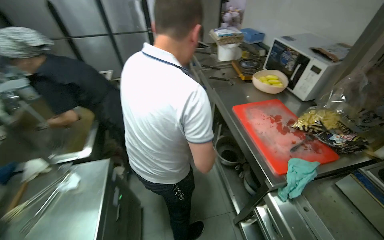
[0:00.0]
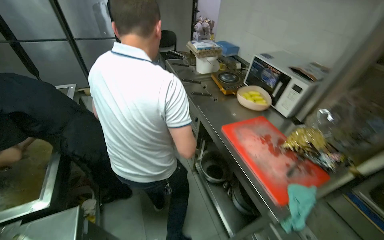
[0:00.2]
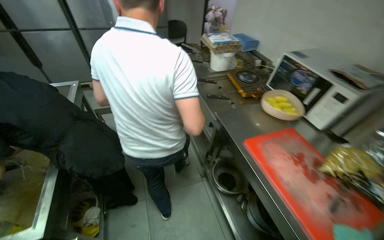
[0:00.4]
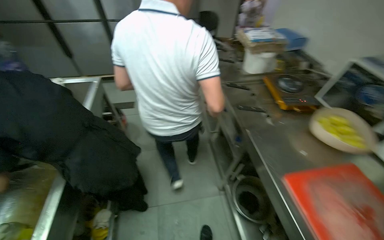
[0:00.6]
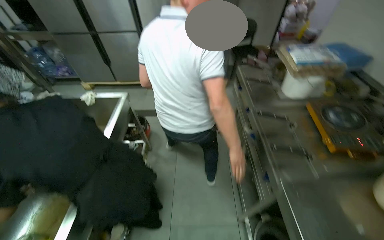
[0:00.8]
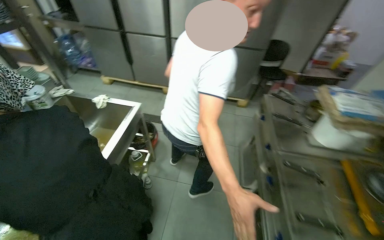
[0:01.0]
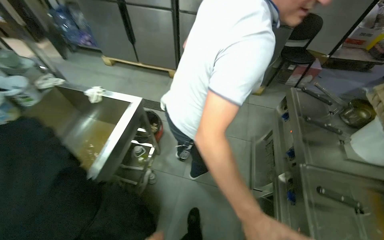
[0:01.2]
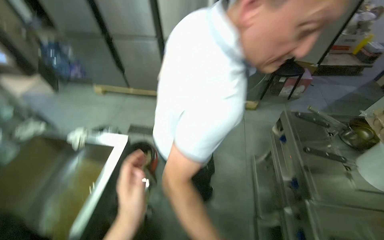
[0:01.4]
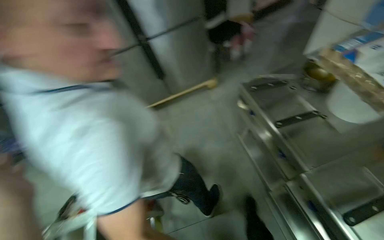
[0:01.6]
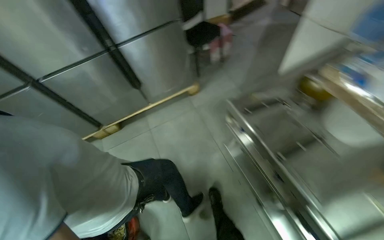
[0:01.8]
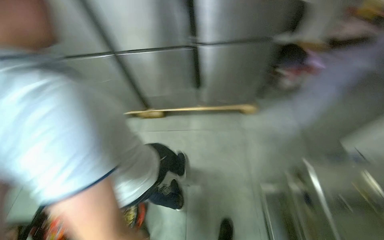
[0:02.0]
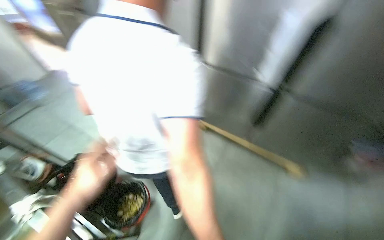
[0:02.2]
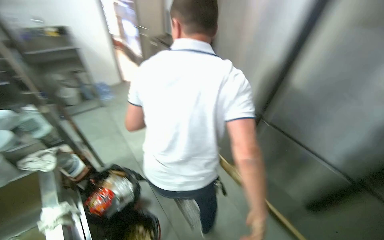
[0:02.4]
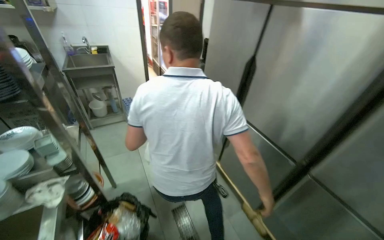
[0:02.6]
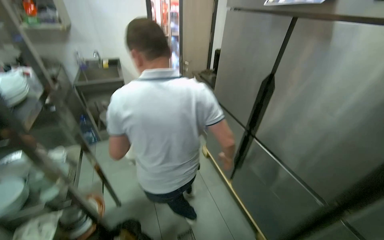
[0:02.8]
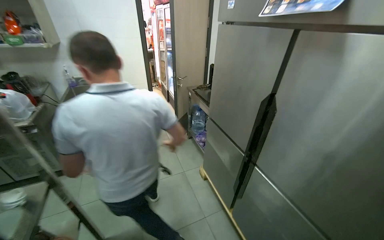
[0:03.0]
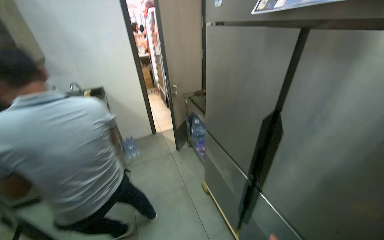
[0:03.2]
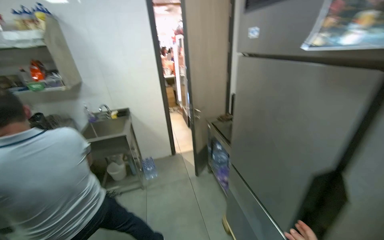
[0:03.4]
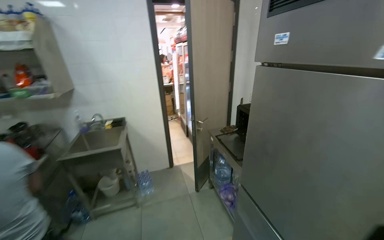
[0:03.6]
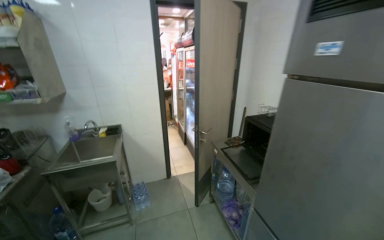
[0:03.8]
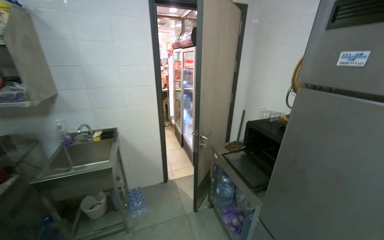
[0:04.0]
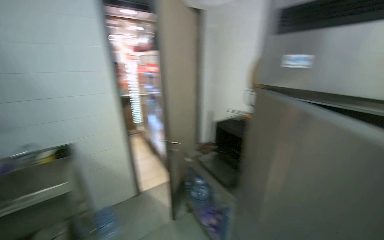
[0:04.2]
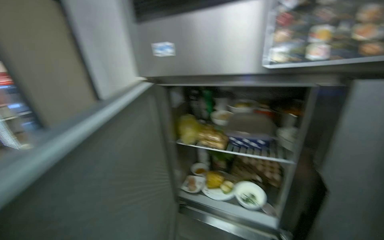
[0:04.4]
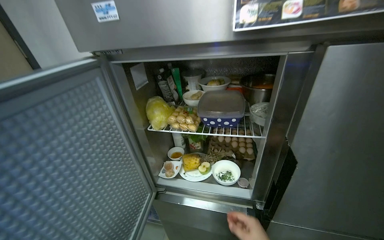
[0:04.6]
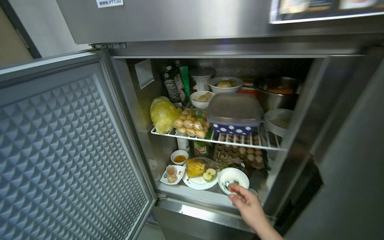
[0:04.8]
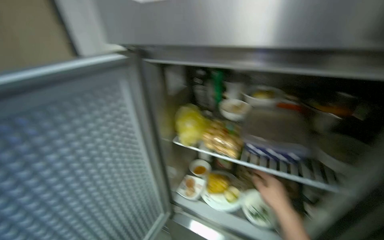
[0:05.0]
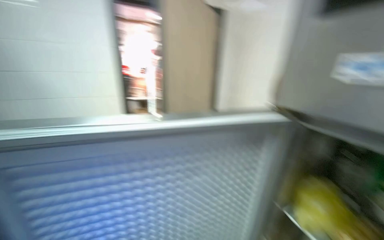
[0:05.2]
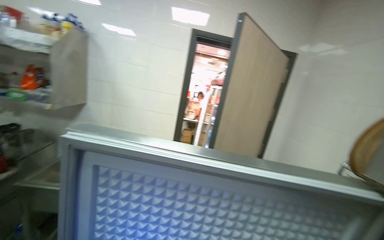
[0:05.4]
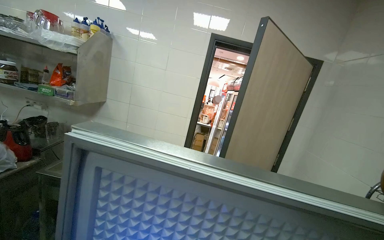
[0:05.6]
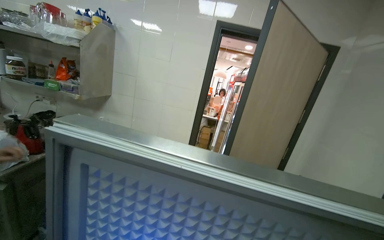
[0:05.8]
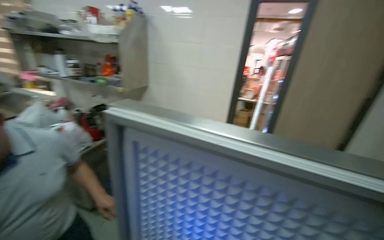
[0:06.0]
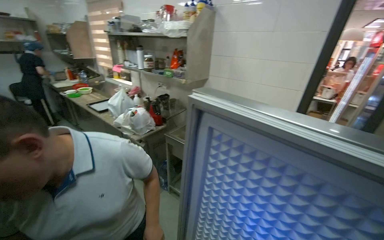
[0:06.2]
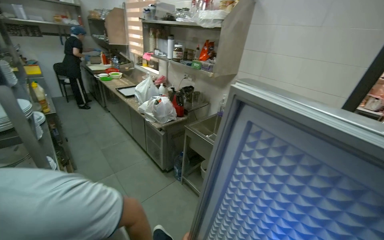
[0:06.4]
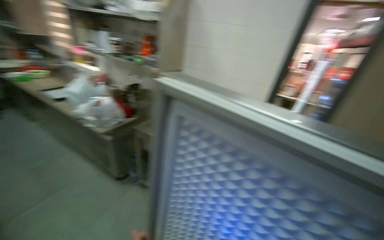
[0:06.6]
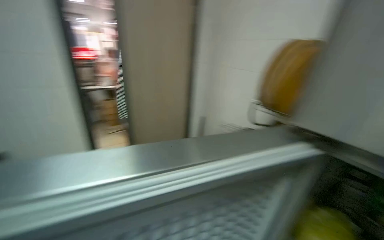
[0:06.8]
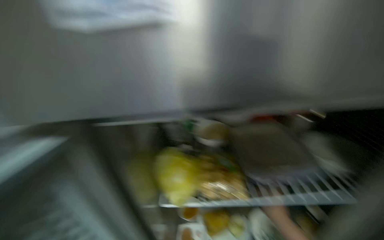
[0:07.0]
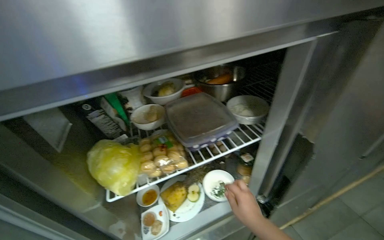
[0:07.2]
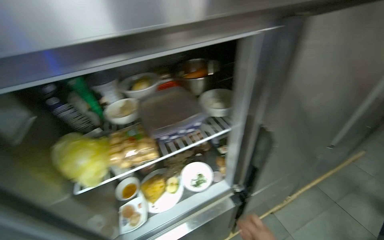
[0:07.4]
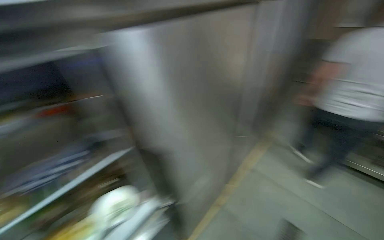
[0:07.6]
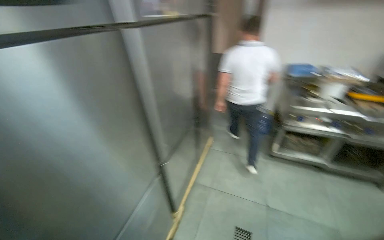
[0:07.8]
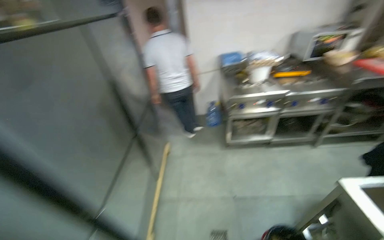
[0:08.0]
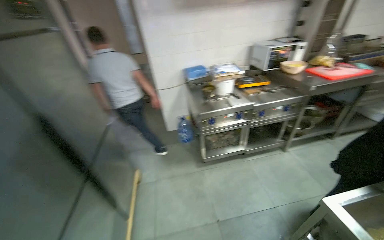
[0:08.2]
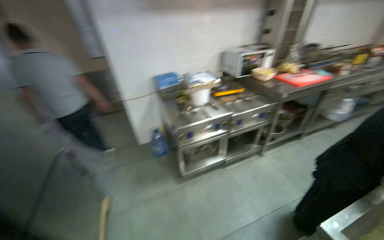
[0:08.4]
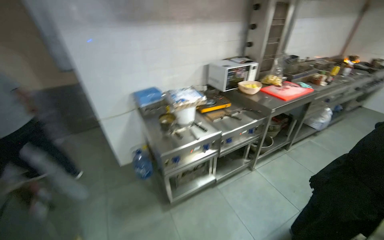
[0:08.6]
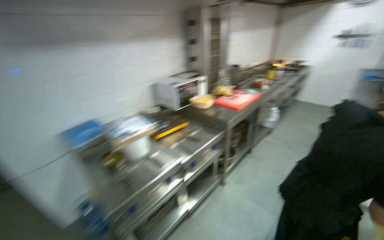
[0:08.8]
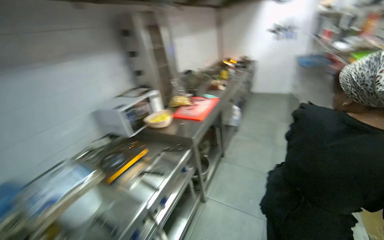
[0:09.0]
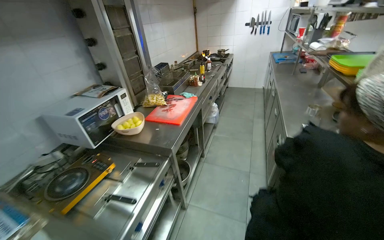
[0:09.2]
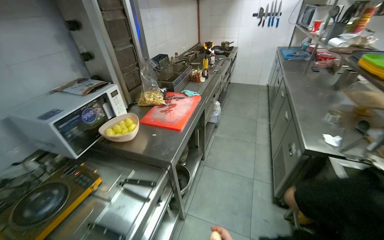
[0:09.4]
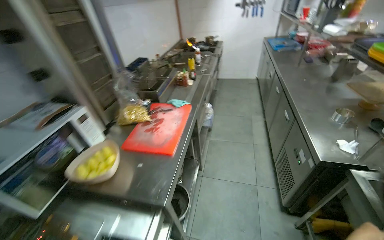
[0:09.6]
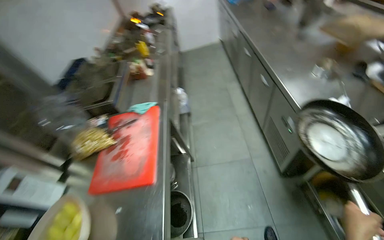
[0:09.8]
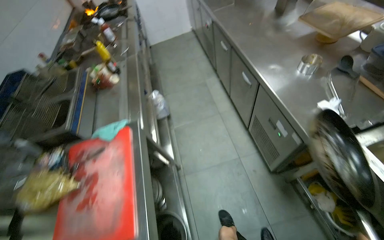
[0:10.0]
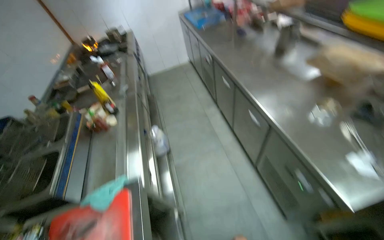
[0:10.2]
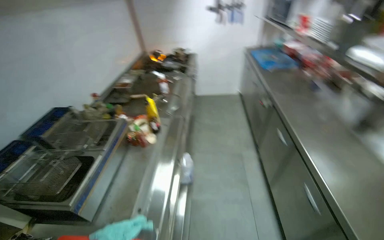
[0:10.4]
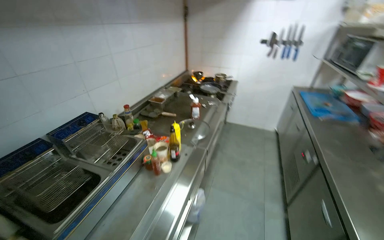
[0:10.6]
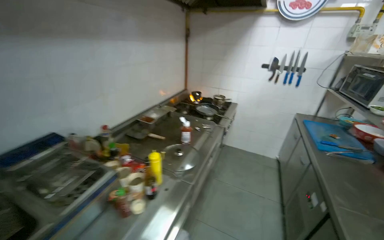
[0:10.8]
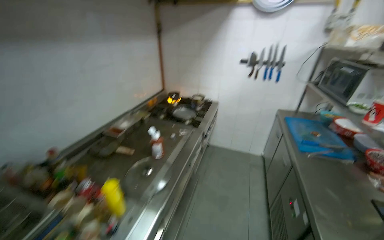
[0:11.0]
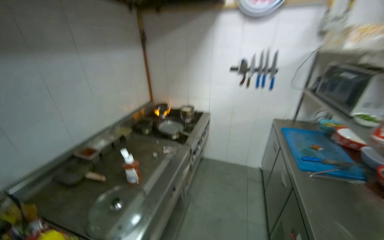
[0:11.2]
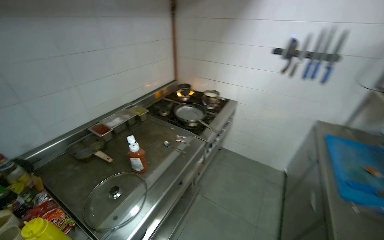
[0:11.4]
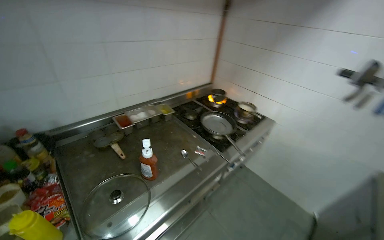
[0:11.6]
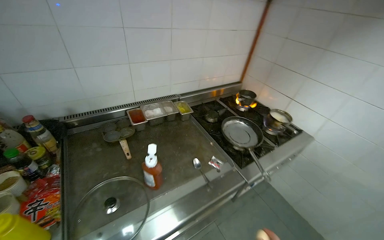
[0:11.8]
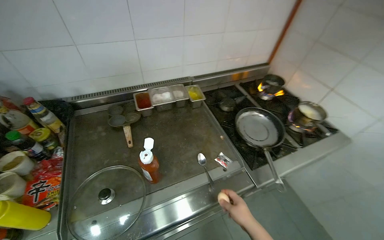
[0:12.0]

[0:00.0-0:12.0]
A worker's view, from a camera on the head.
Job: cooking food.
The whole recording: Cooking instant noodles. The worker retrieves eggs from the refrigerator, cracks them into a pot, adds instant noodles and seasoning, and stirs the mixture on the stove.
0:00.0 to 0:01.6: The head travels some 1.5 m.
0:01.6 to 0:03.0: The wearer moves some 1 m. The head rotates some 50 degrees to the left. The view tilts some 20 degrees upward.
0:03.0 to 0:04.4: The wearer moves roughly 70 cm. The head rotates some 35 degrees to the right.
0:06.0 to 0:07.6: The head turns to the right by some 55 degrees. The camera pitches downward, by approximately 15 degrees.
0:07.6 to 0:09.0: The camera travels roughly 1.5 m. The wearer's head swings approximately 80 degrees to the right. The view tips upward by about 15 degrees.
0:09.0 to 0:10.4: The head travels about 1.5 m. The wearer looks approximately 25 degrees further to the right.
0:10.4 to 0:12.0: The wearer moves about 1.5 m. The head rotates roughly 65 degrees to the left.

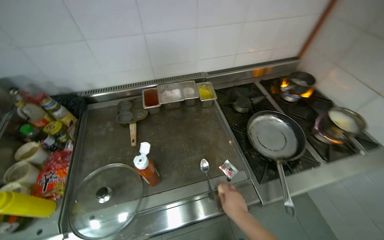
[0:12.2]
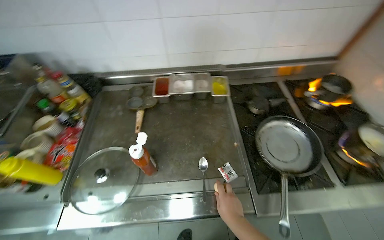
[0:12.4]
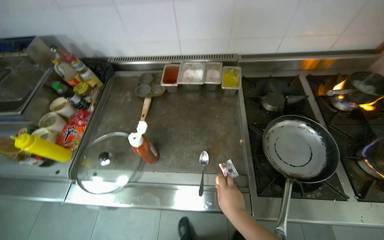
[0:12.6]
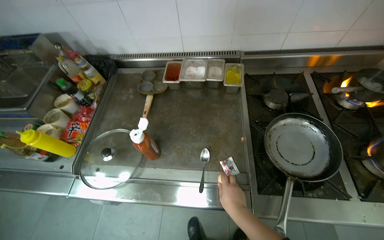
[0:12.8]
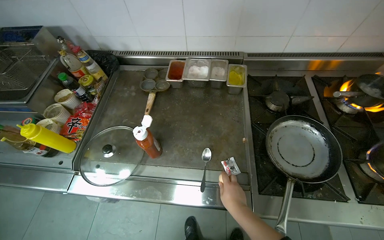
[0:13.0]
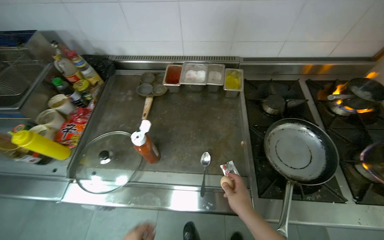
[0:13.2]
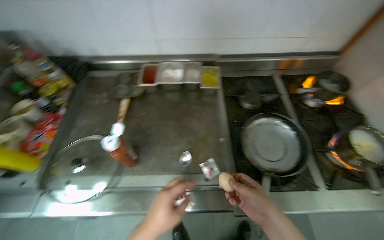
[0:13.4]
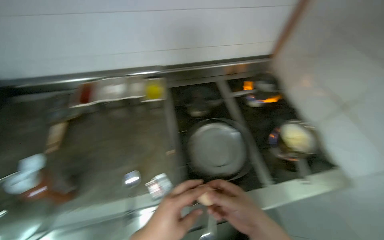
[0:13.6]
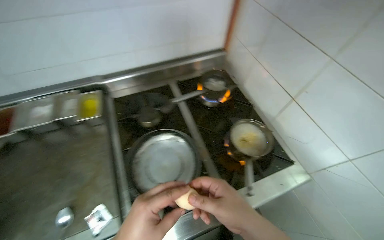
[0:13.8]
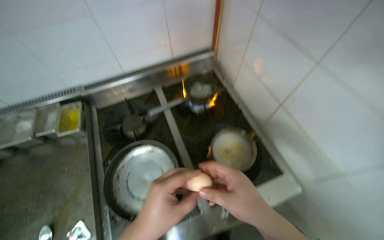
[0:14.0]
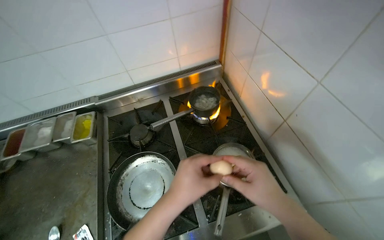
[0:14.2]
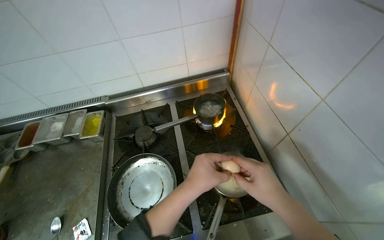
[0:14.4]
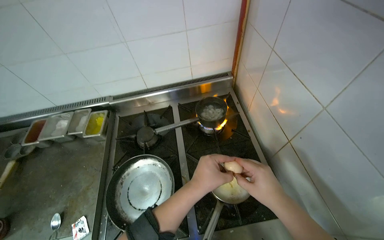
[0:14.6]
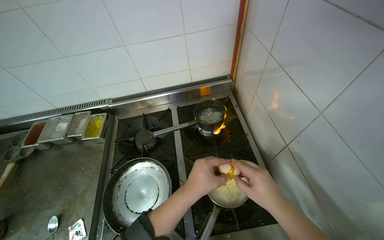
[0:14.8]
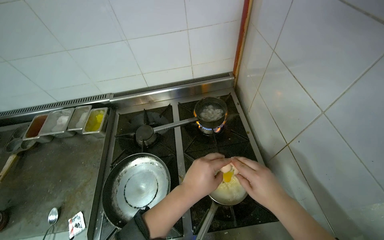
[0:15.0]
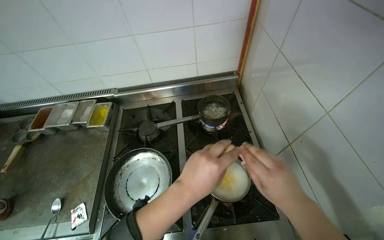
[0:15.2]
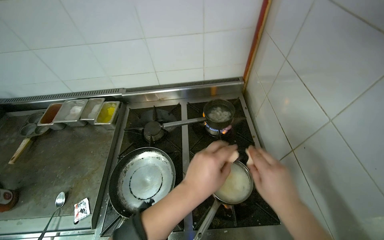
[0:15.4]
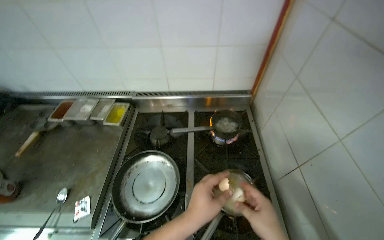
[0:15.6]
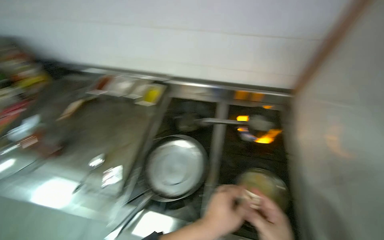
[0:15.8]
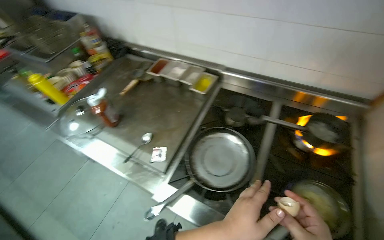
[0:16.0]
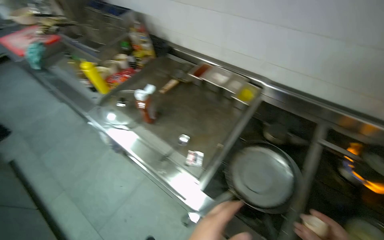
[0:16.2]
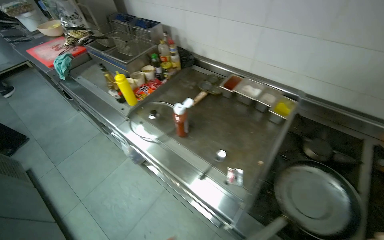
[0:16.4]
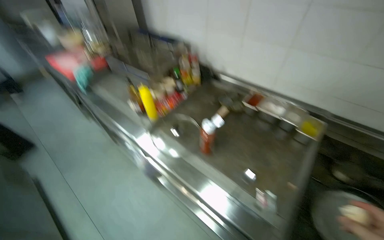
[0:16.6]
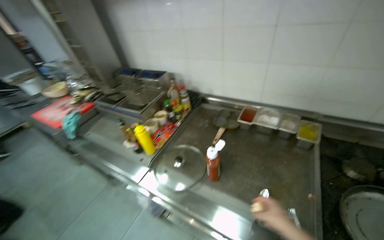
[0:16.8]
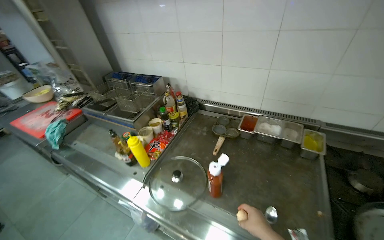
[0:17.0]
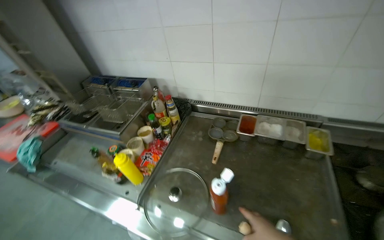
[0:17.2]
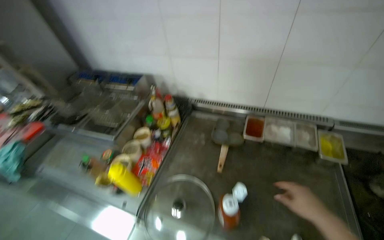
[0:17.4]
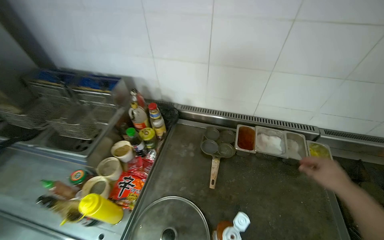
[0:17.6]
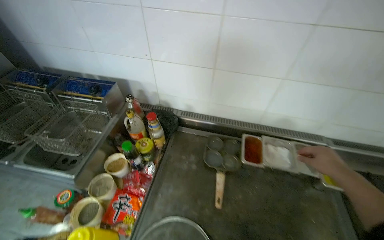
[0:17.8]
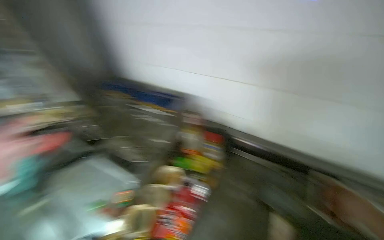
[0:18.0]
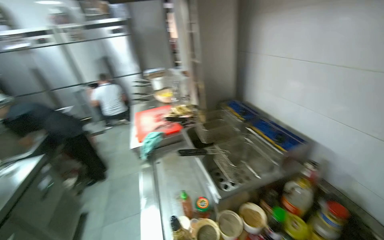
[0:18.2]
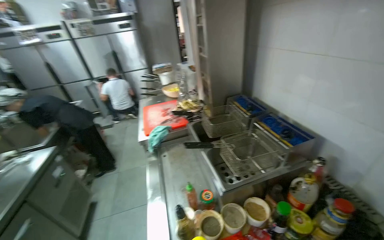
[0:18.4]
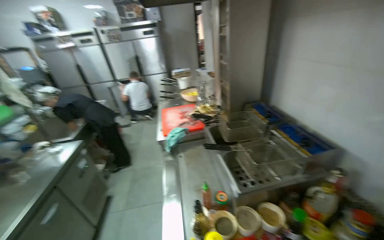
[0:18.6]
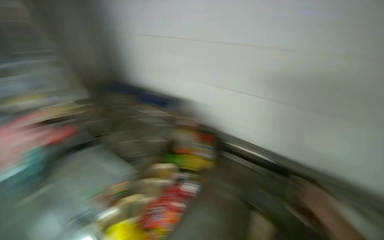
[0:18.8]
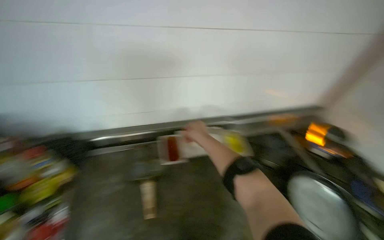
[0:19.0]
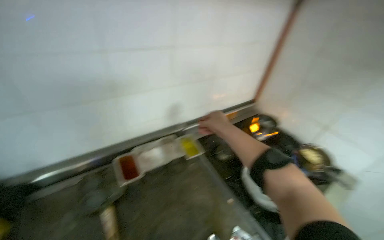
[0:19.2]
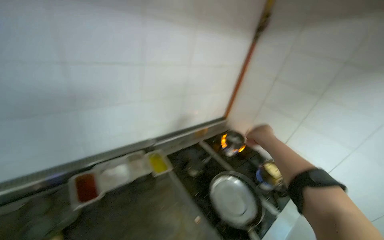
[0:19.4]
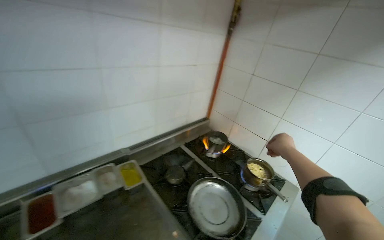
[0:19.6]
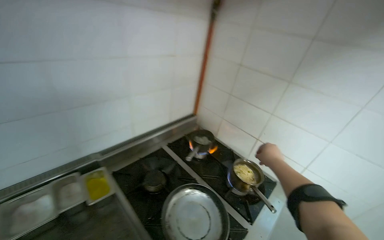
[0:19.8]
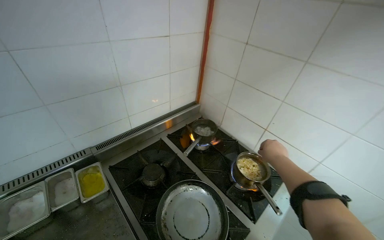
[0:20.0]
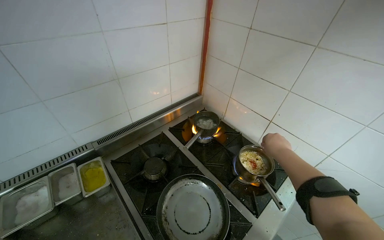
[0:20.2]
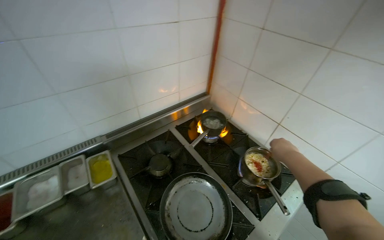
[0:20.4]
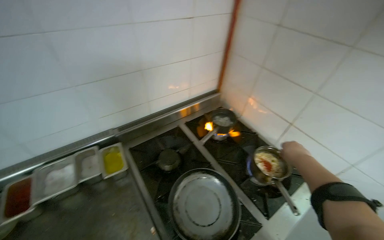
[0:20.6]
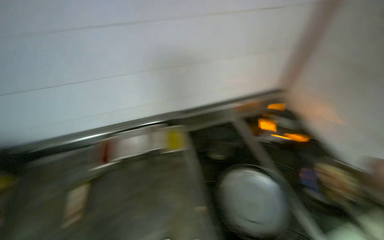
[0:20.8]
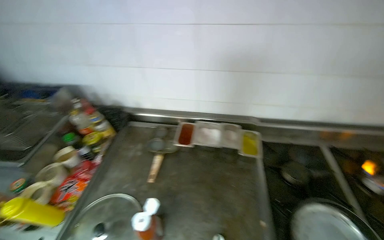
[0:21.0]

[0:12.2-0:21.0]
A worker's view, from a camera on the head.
Job: cooking food.
The whole recording: Cooking instant noodles. The worker retrieves eggs from the refrigerator, cracks them into a pot, adds instant noodles and seasoning, and stirs the mixture on the stove.
0:13.6 to 0:15.2: The camera is carried to the right, some 50 cm.
0:15.2 to 0:16.6: The camera travels some 80 cm. The wearer's head swings about 45 degrees to the left.
0:16.6 to 0:18.0: The head travels approximately 70 cm.
0:19.6 to 0:21.0: The wearer looks some 55 degrees further to the left. The camera pitches downward, by about 15 degrees.
